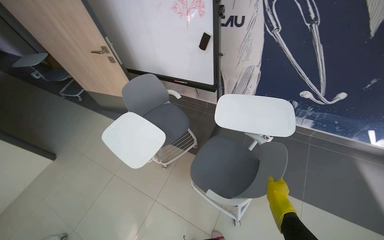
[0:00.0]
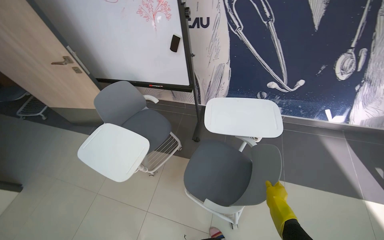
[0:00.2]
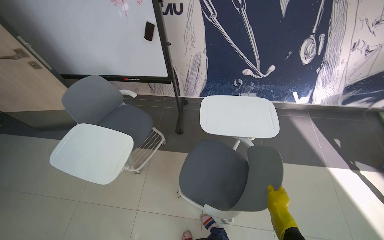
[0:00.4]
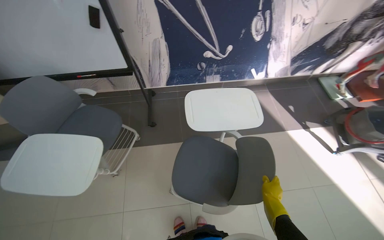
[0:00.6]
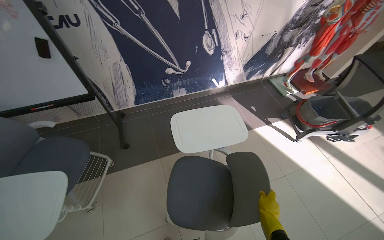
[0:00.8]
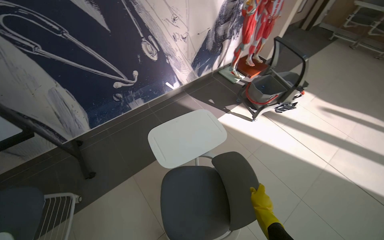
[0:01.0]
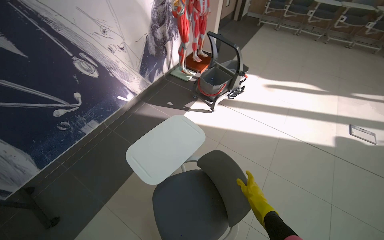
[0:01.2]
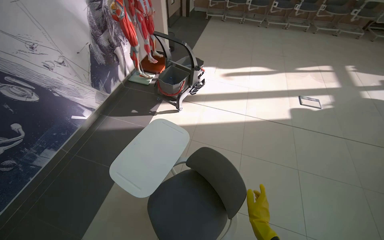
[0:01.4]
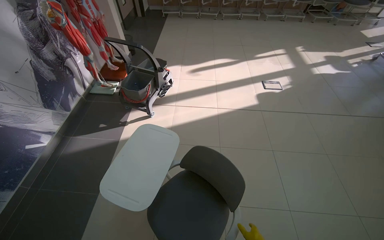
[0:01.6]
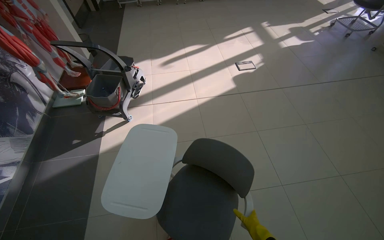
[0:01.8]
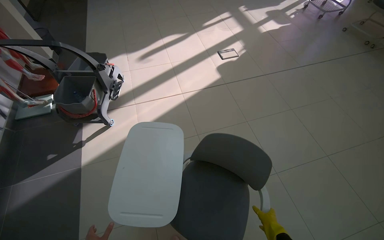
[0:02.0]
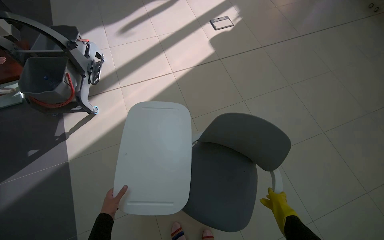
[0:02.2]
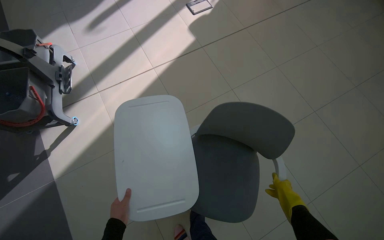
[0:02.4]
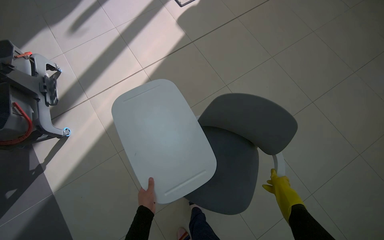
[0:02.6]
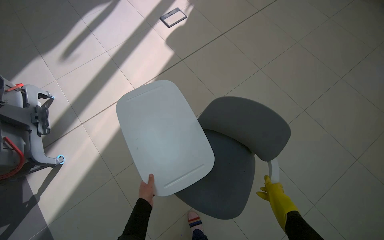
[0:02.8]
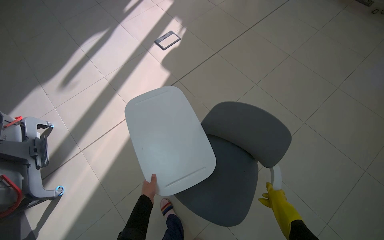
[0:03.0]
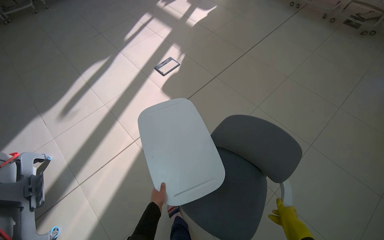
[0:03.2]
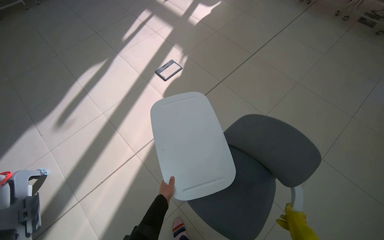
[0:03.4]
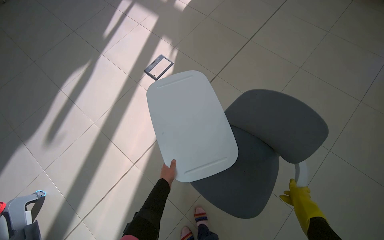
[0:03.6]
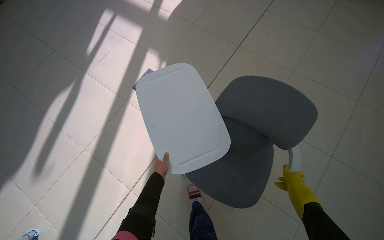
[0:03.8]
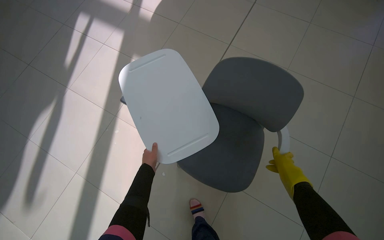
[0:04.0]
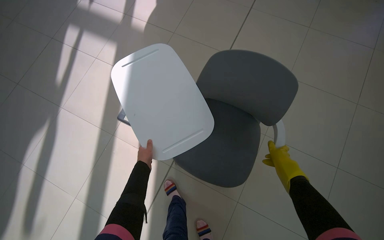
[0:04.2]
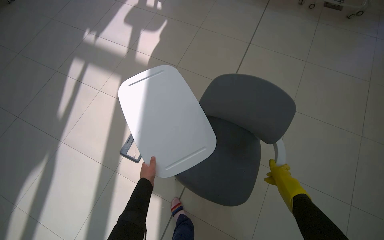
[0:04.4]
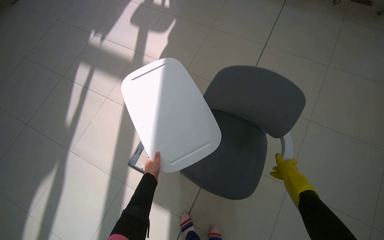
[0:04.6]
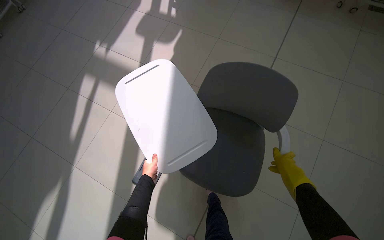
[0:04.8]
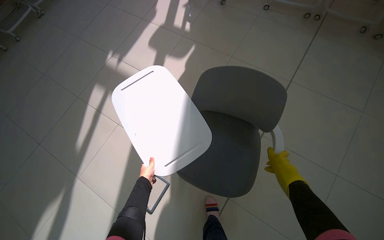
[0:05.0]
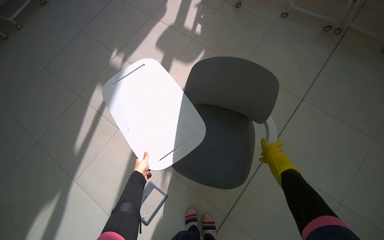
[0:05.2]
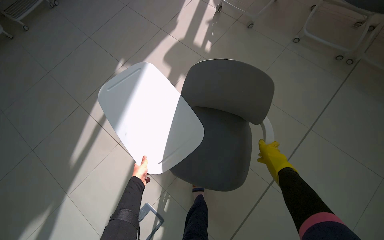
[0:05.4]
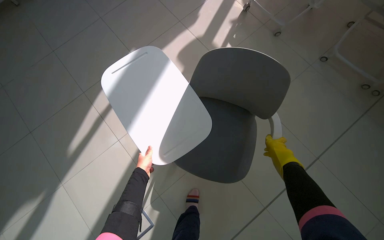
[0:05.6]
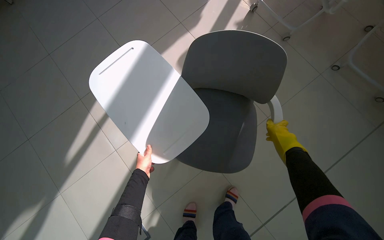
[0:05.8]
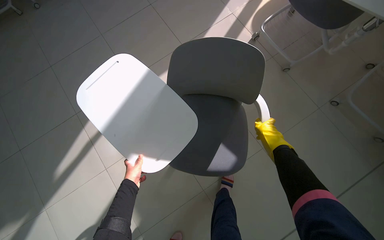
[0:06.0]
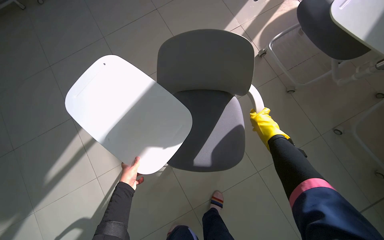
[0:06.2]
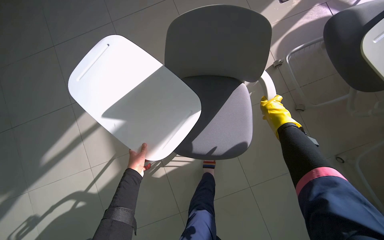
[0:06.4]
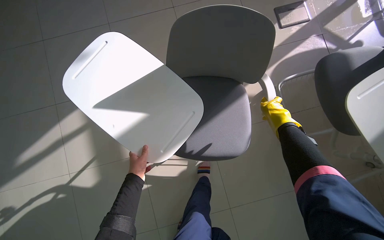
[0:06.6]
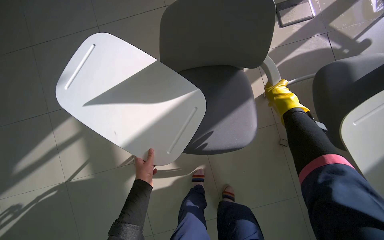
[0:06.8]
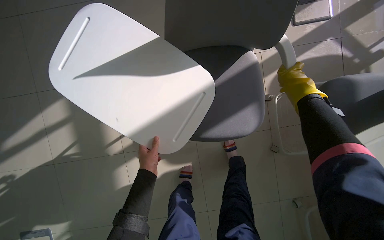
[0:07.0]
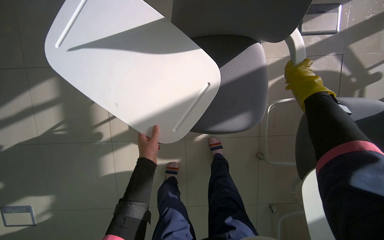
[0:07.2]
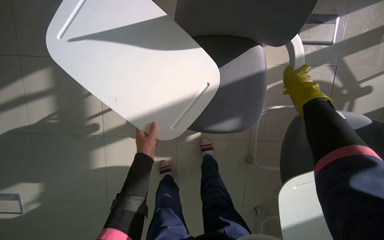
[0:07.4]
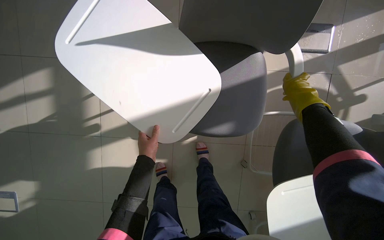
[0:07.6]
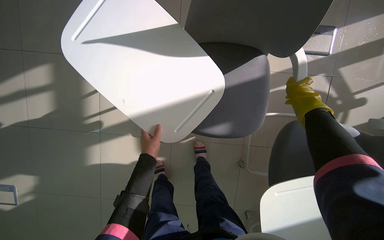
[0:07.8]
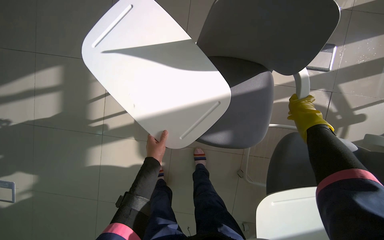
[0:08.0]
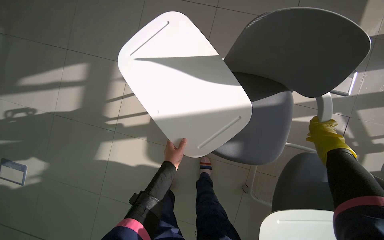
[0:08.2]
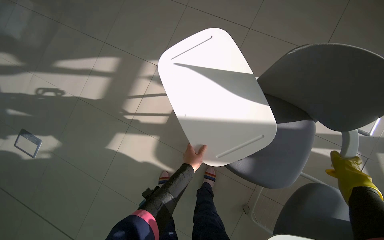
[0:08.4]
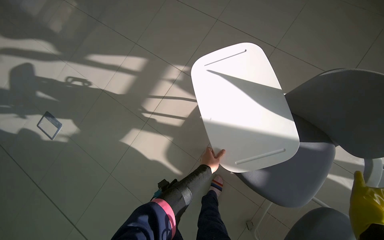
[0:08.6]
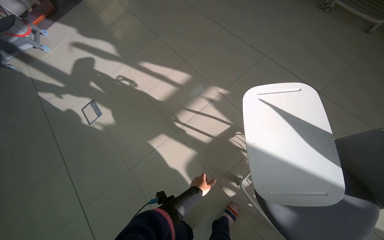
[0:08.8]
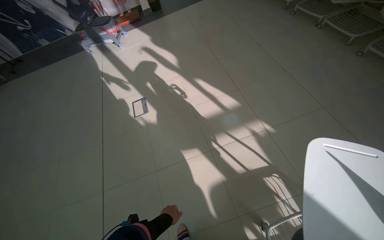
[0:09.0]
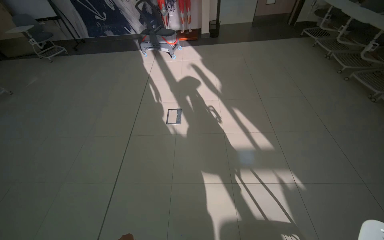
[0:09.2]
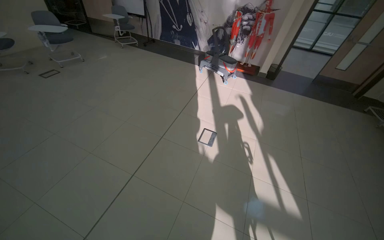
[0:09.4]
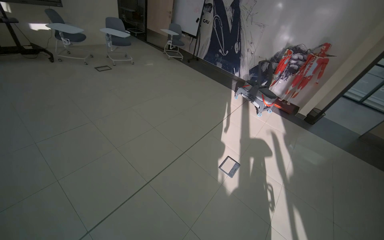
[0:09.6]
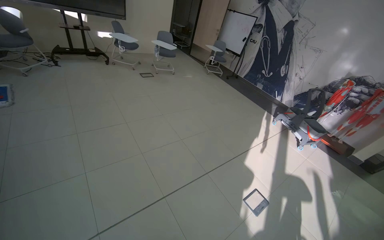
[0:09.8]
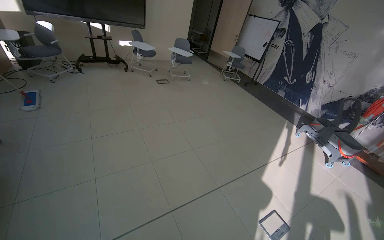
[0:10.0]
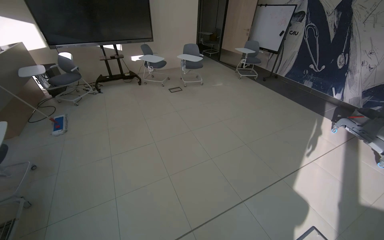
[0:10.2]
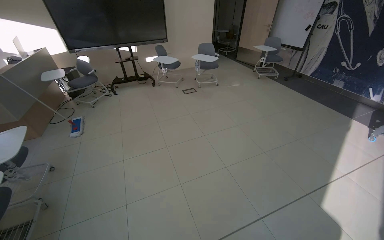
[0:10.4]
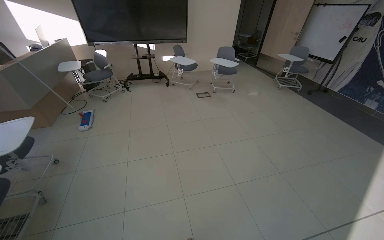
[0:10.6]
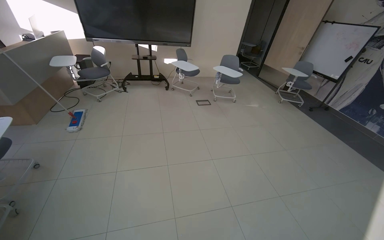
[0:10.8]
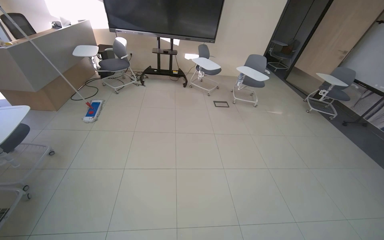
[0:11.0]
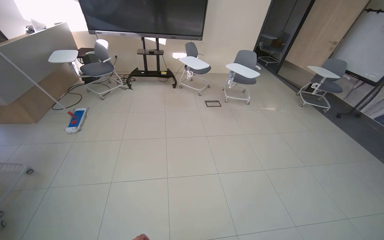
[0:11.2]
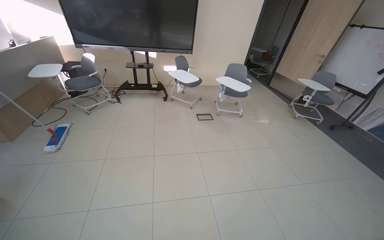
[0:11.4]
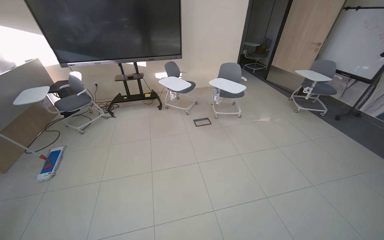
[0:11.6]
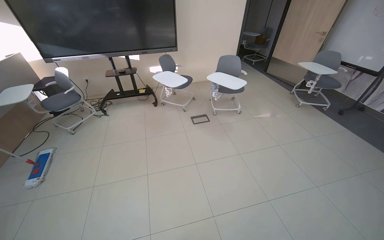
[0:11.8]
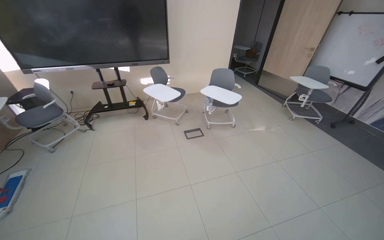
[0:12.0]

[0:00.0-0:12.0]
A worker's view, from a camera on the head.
Job: organizing items.
The whole recording: Organizing classroom furniture and items. The worker moves chairs and places desk trays on them, also performing short mopping tasks.
0:00.0 to 0:01.6: The camera is carried about 50 cm. The head rotates about 115 degrees to the right.
0:01.6 to 0:03.0: The wearer moves some 60 cm. The head rotates approximately 45 degrees to the right. The view tilts some 15 degrees downward.
0:03.0 to 0:04.4: The camera is carried approximately 1.5 m.
0:04.4 to 0:06.0: The wearer moves approximately 90 cm.
0:06.0 to 0:07.6: The head travels about 80 cm.
0:07.6 to 0:09.0: The wearer moves roughly 50 cm. The wearer looks roughly 70 degrees further to the left. The camera pitches upward, by roughly 20 degrees.
0:09.0 to 0:10.4: The wearer moves approximately 1 m. The wearer looks about 85 degrees further to the left. The view tilts about 25 degrees upward.

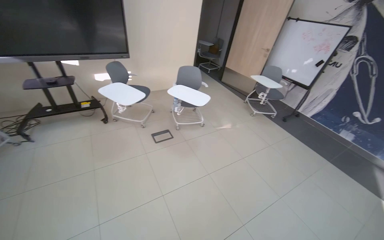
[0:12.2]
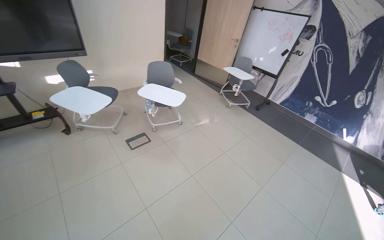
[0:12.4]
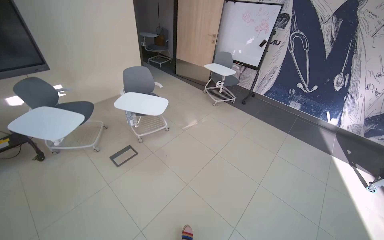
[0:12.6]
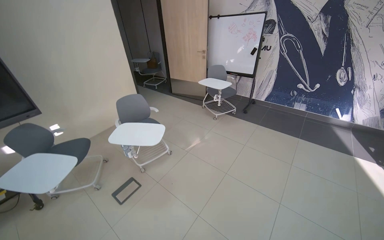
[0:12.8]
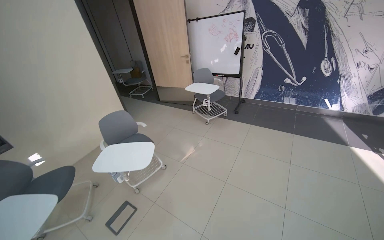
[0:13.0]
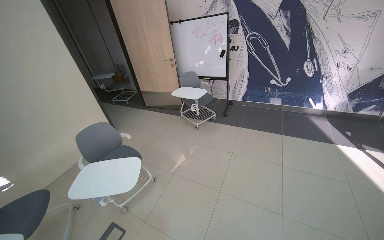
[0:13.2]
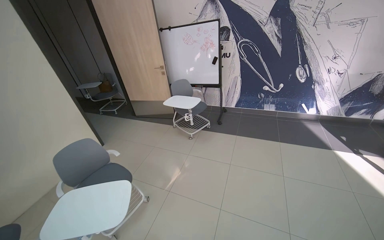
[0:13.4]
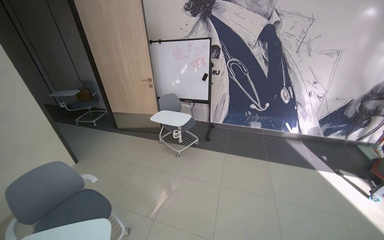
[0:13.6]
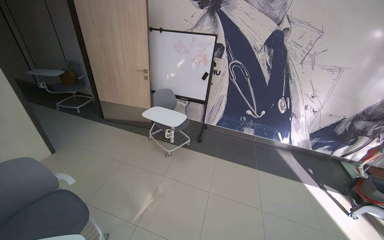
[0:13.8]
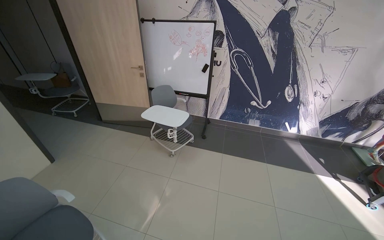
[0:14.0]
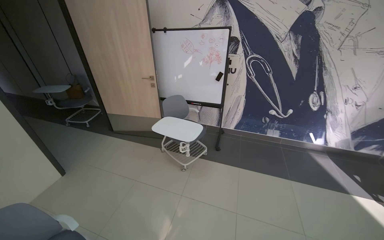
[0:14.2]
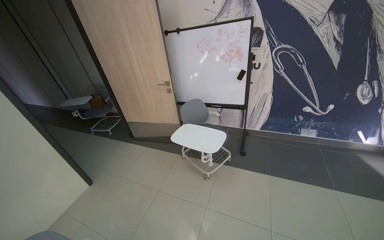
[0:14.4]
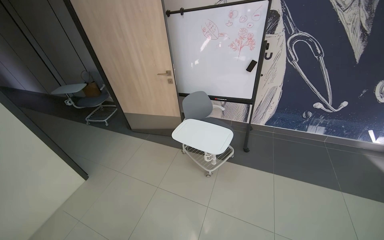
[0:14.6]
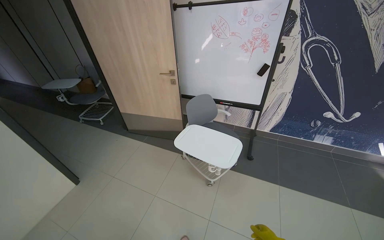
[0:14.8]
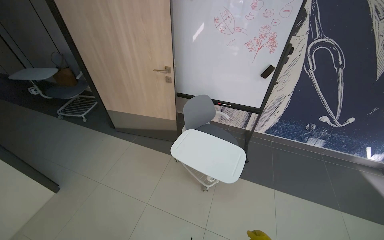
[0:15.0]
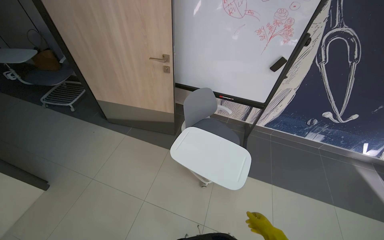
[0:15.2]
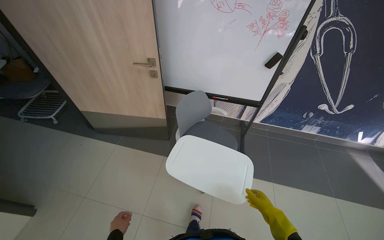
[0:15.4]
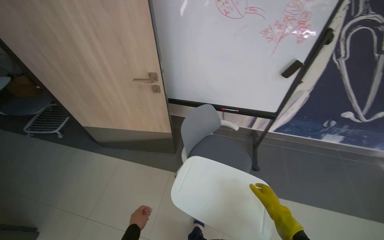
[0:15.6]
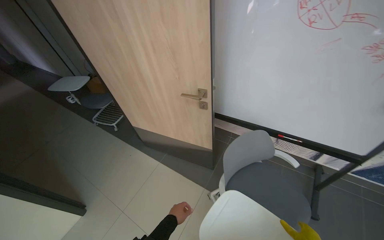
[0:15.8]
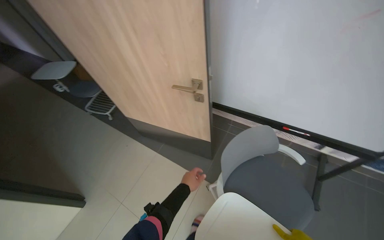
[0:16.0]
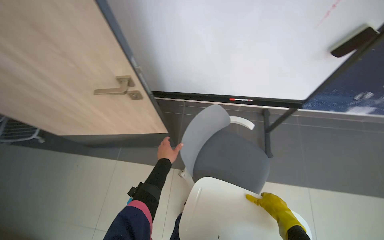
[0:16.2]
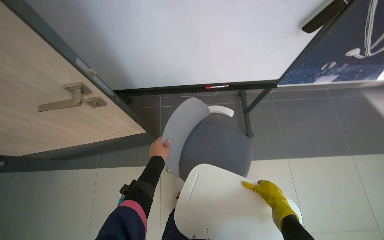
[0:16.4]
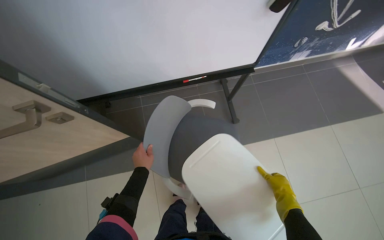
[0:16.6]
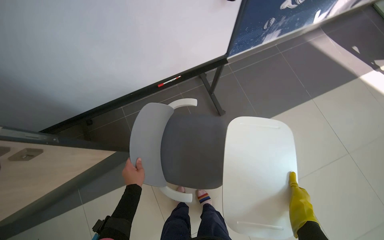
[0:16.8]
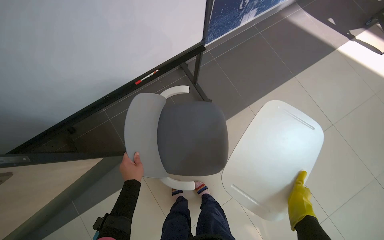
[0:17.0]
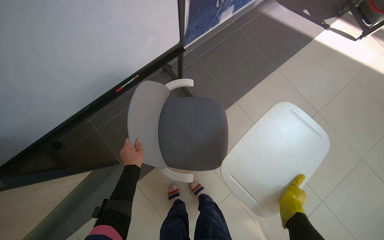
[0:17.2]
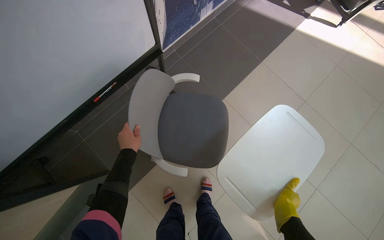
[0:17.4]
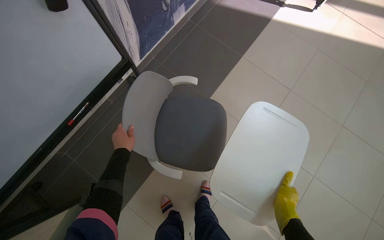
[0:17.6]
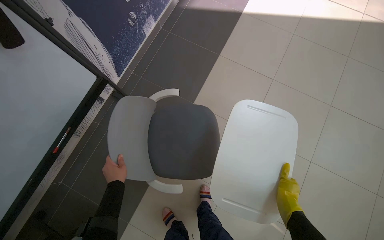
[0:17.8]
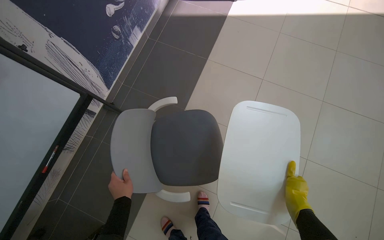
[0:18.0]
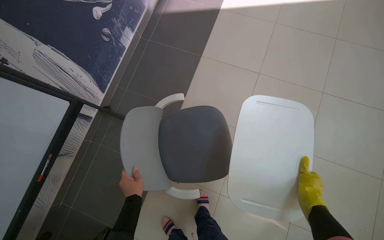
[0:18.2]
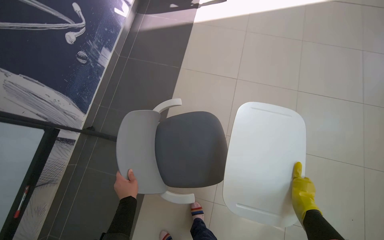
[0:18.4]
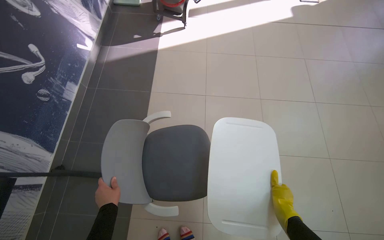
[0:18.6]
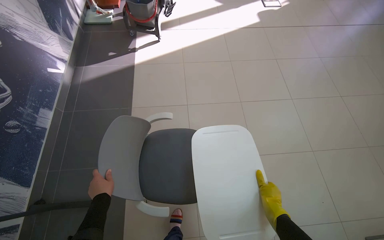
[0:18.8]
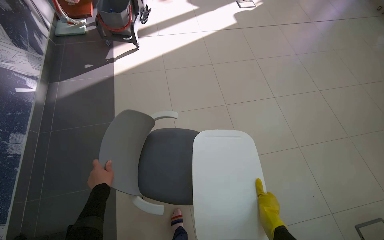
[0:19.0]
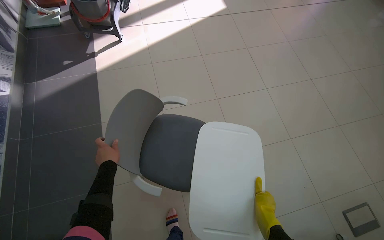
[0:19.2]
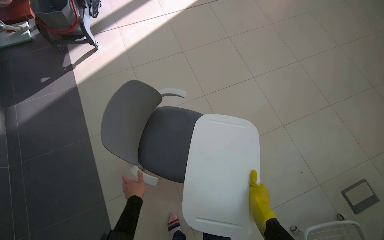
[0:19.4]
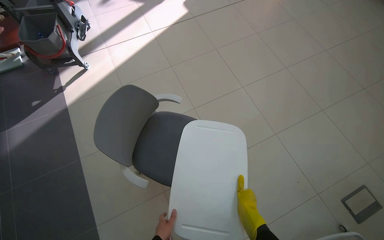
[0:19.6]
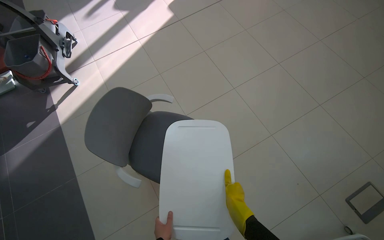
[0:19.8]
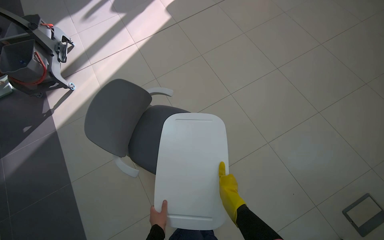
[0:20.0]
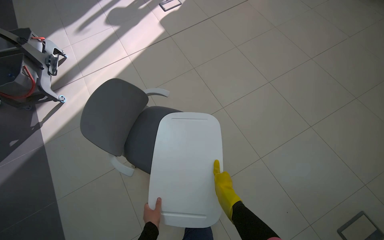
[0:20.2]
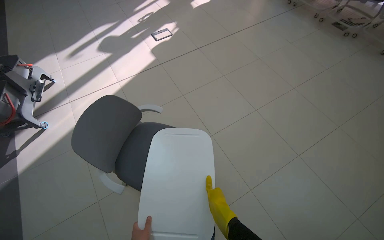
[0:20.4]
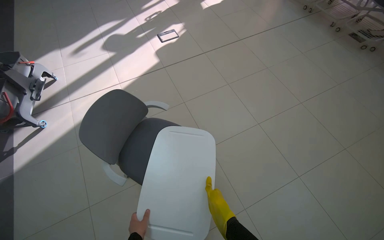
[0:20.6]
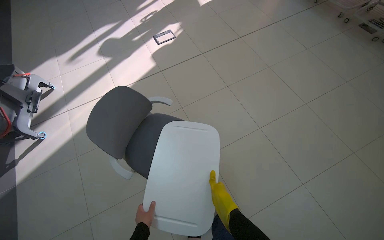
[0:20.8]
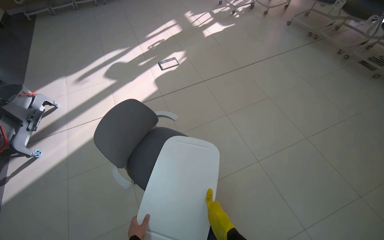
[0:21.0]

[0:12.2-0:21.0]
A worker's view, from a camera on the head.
Job: organizing items.
The whole recording: Organizing classroom furniture and items. The worker moves chairs and places desk trays on them, also performing short mopping tasks.
0:12.2 to 0:13.6: The wearer moves roughly 1 m. The wearer looks roughly 45 degrees further to the right.
0:13.6 to 0:15.2: The camera travels some 1.5 m. The view tips downward by about 20 degrees.
0:15.2 to 0:16.6: The camera is carried approximately 80 cm. The wearer looks approximately 25 degrees further downward. The scene rotates counterclockwise by about 35 degrees.
0:16.6 to 0:18.0: The head turns to the right by about 60 degrees.
0:18.0 to 0:19.6: The head travels approximately 60 cm. The wearer's head swings about 50 degrees to the right.
0:19.6 to 0:21.0: The head travels some 80 cm. The camera pitches upward, by some 15 degrees.
